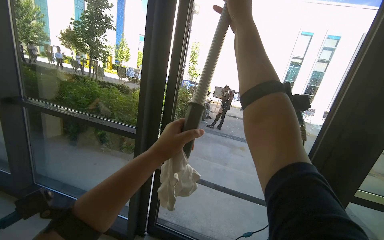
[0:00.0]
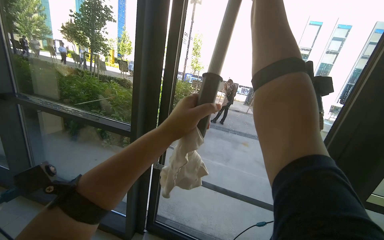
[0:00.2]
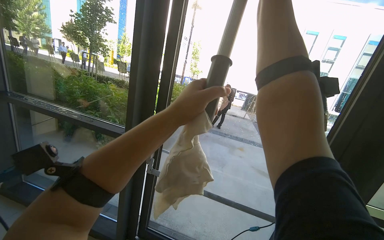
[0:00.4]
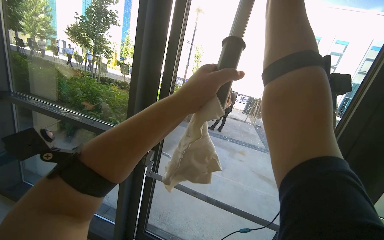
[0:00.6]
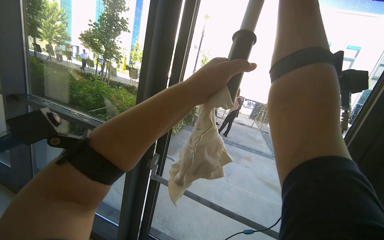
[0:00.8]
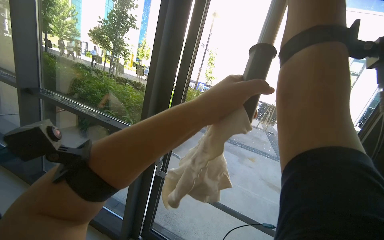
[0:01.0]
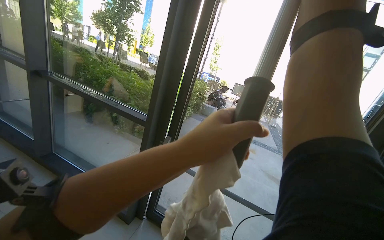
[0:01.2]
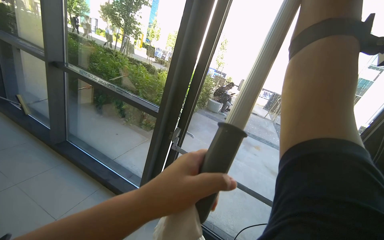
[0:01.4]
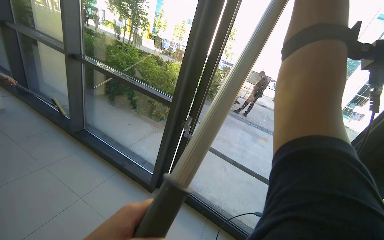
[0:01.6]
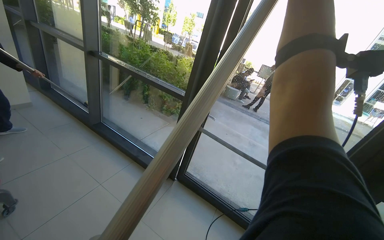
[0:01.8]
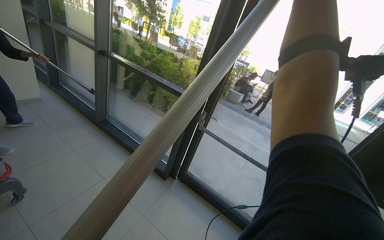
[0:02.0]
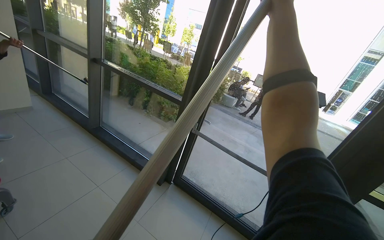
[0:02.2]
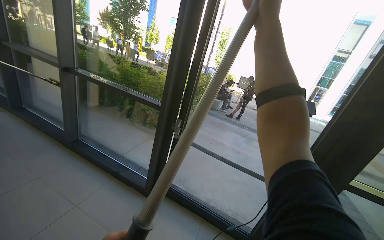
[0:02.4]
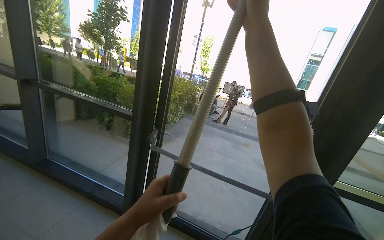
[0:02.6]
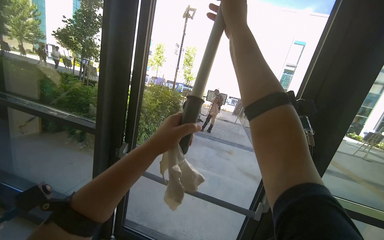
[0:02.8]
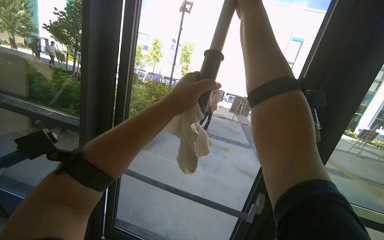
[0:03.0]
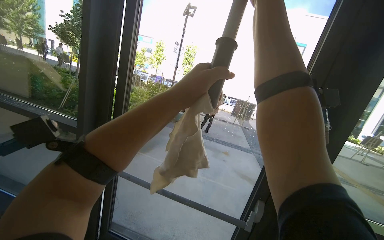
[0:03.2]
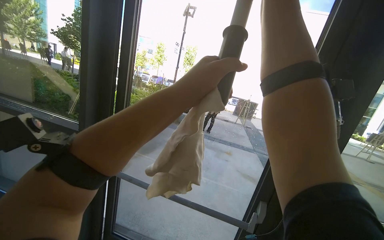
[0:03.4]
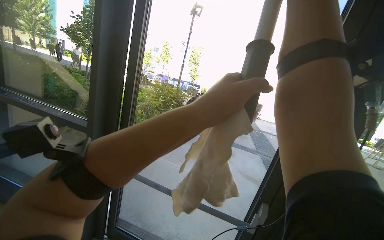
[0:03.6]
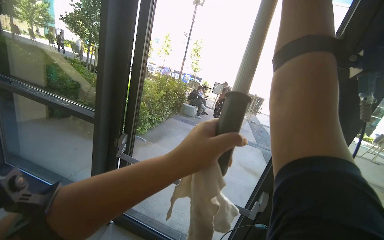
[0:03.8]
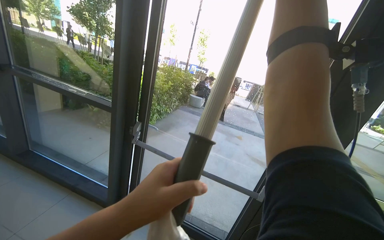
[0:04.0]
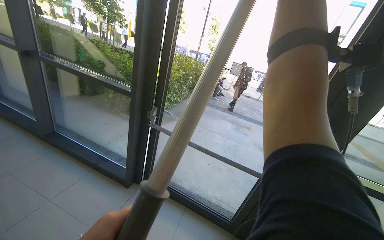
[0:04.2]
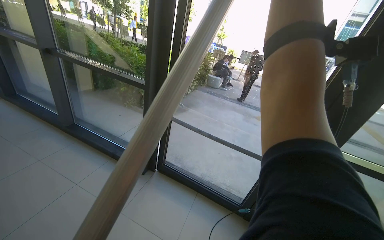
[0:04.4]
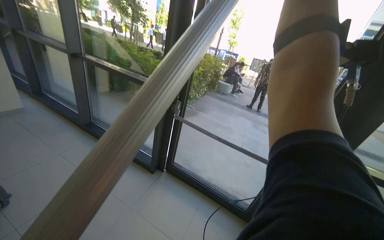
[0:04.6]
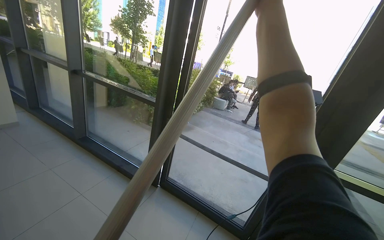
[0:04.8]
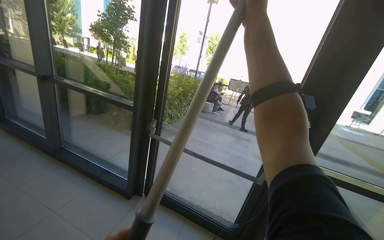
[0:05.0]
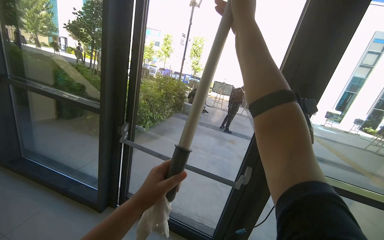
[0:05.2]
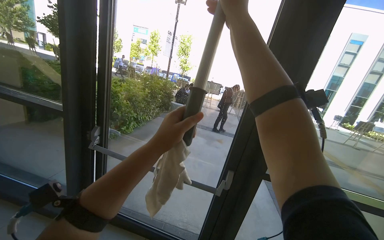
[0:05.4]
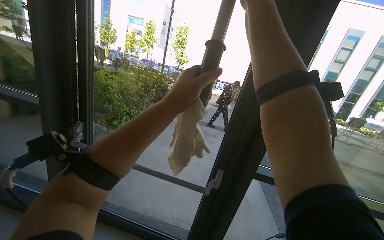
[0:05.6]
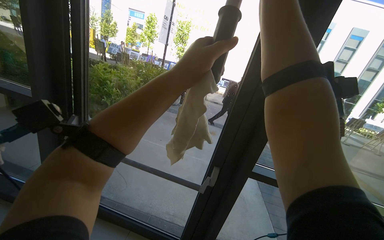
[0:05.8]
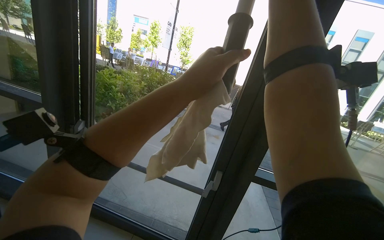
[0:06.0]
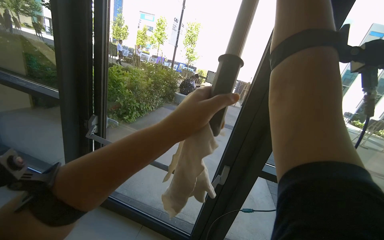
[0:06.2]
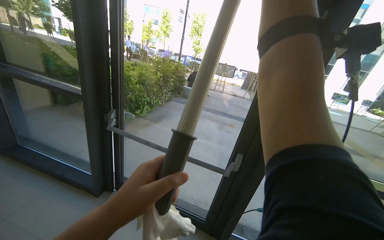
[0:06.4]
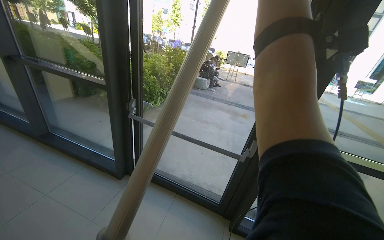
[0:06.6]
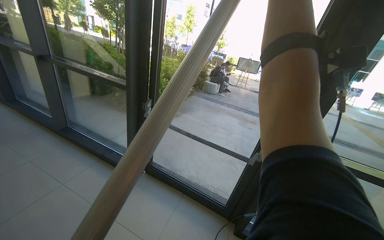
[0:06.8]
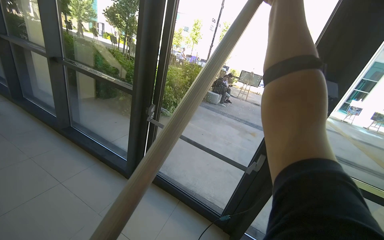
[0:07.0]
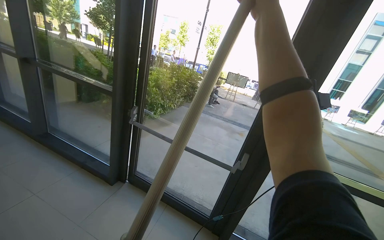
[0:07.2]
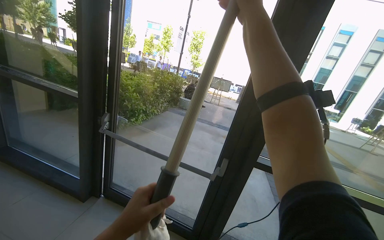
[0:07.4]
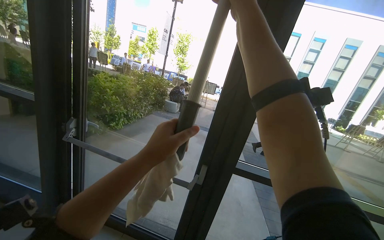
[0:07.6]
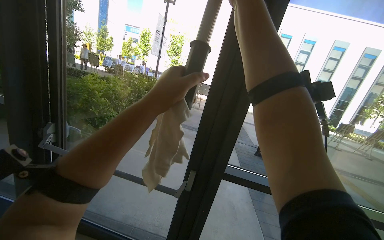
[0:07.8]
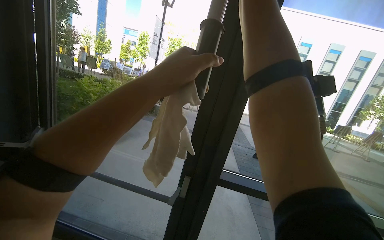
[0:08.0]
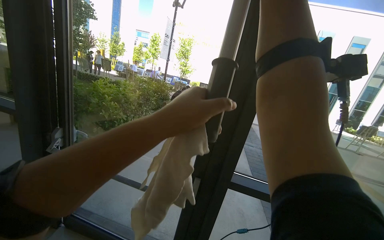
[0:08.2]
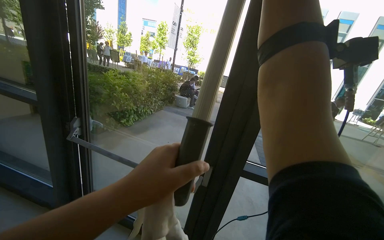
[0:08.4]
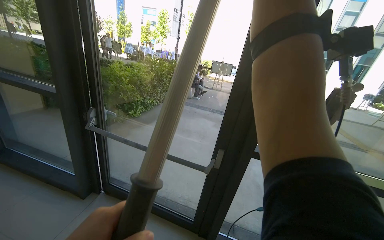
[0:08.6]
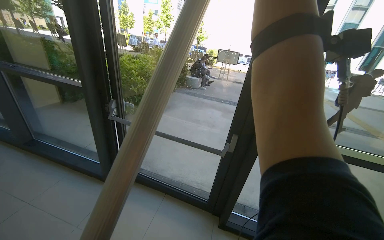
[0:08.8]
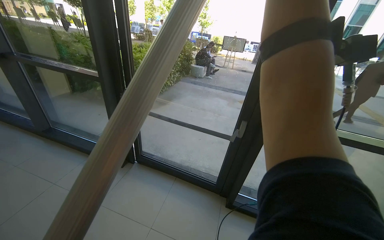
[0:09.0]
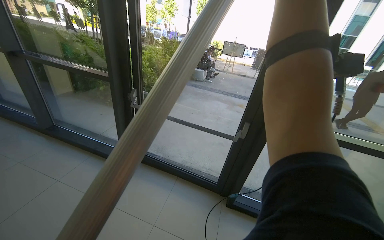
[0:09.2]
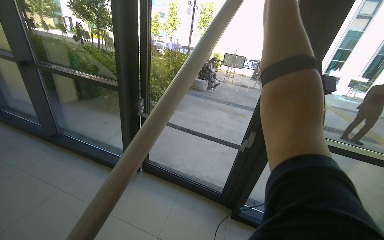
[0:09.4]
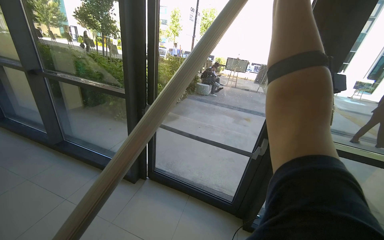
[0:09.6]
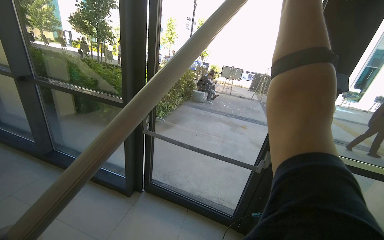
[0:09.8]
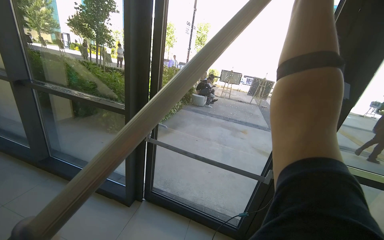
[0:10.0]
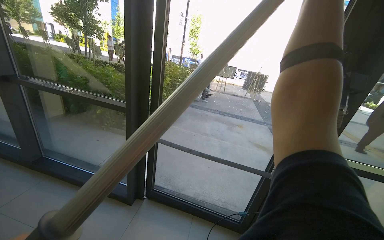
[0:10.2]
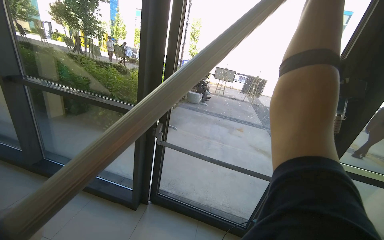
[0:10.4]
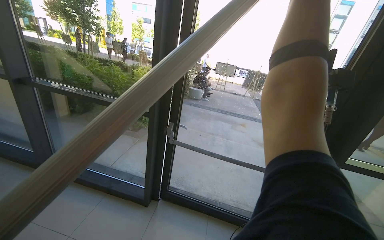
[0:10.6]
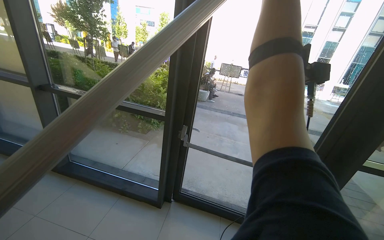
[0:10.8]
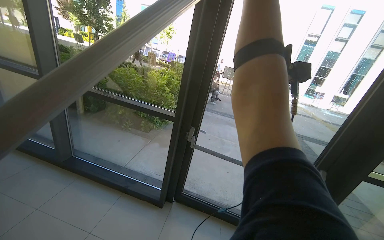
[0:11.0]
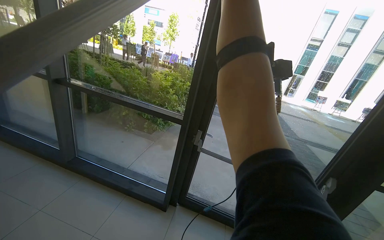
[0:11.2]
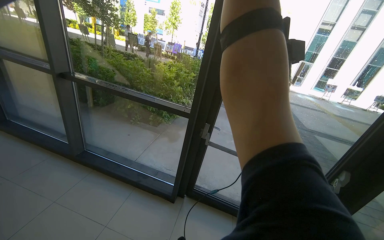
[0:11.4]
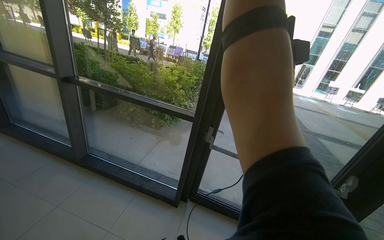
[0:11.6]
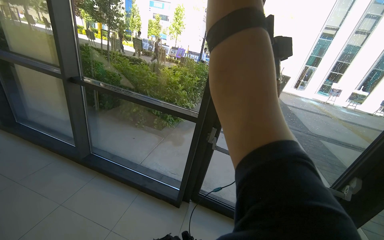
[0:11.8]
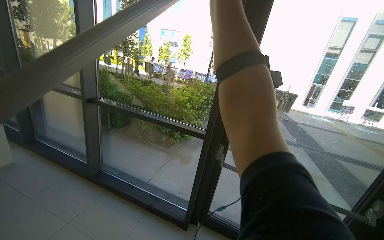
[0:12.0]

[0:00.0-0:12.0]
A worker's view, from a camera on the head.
Job: cleaning windows.
The whole recording: Cleaning glass panels. The worker cleans large glass panels using a long-handled squeegee and a cloth.
0:04.4 to 0:06.0: The head travels about 40 cm.
0:07.6 to 0:09.0: The wearer looks some 15 degrees further downward.
0:09.0 to 0:10.4: The wearer moves to the left, about 50 cm.
0:10.4 to 0:12.0: The head travels to the left, some 40 cm.

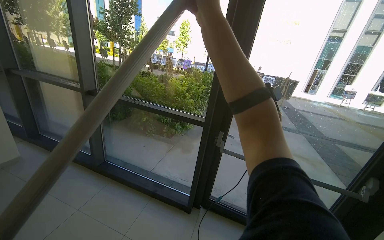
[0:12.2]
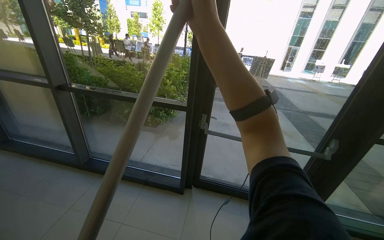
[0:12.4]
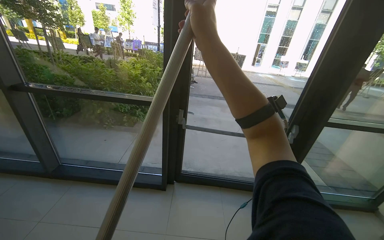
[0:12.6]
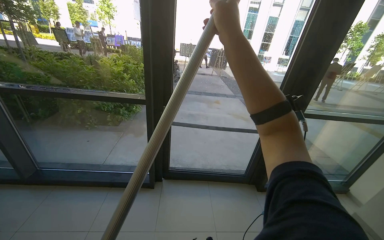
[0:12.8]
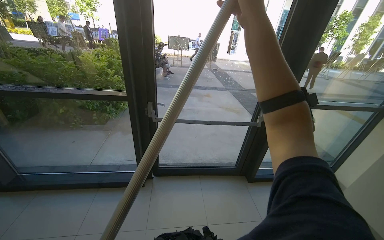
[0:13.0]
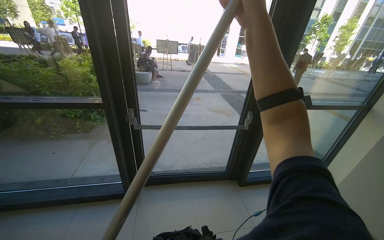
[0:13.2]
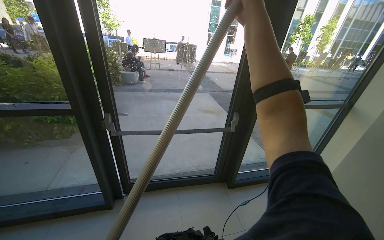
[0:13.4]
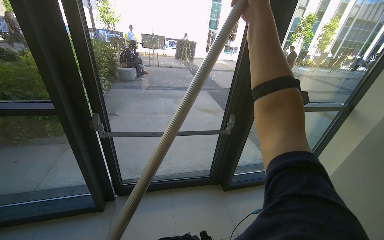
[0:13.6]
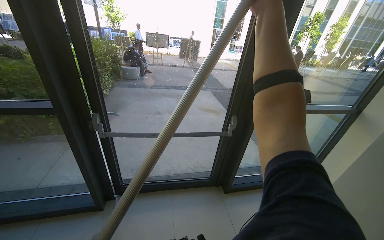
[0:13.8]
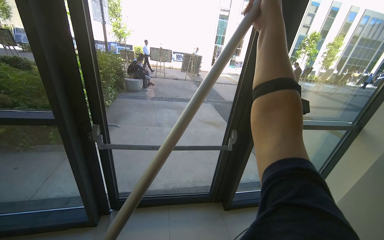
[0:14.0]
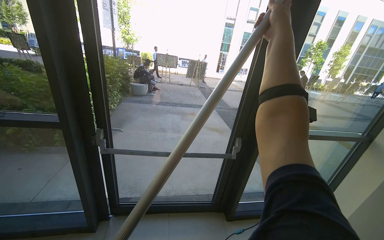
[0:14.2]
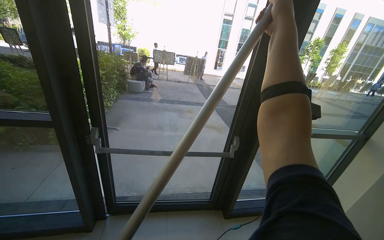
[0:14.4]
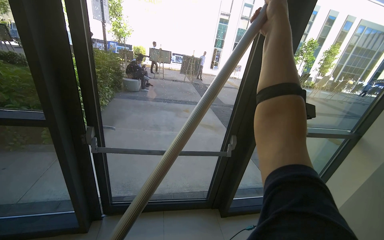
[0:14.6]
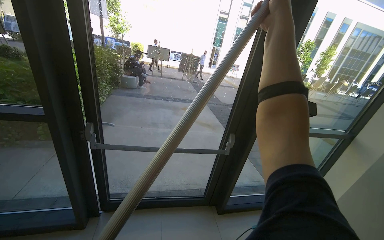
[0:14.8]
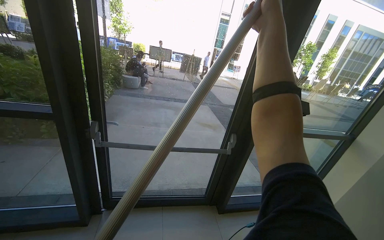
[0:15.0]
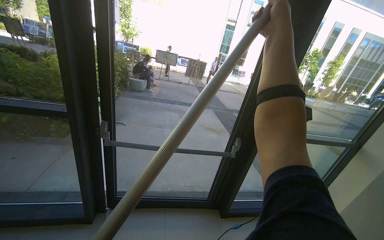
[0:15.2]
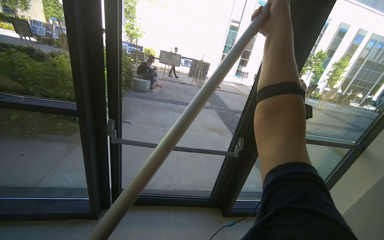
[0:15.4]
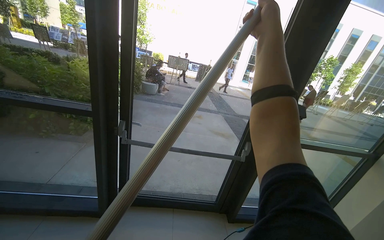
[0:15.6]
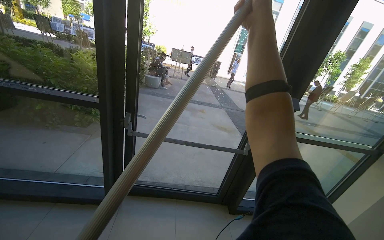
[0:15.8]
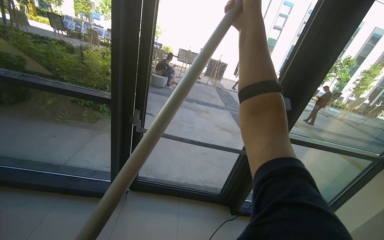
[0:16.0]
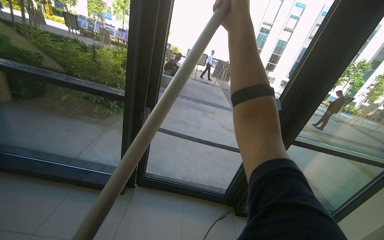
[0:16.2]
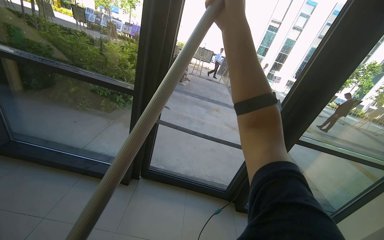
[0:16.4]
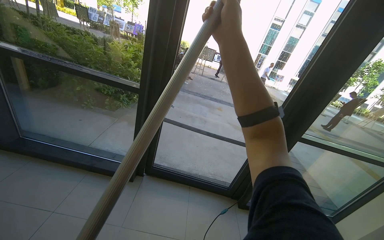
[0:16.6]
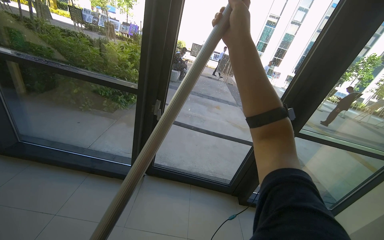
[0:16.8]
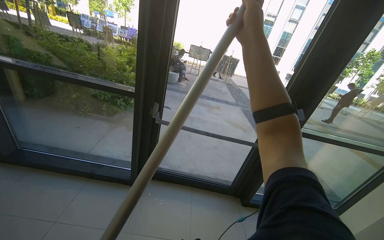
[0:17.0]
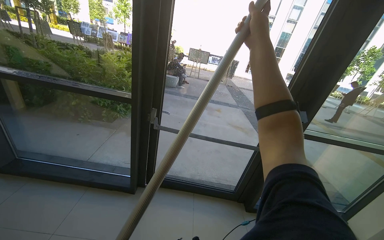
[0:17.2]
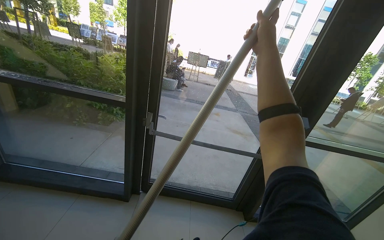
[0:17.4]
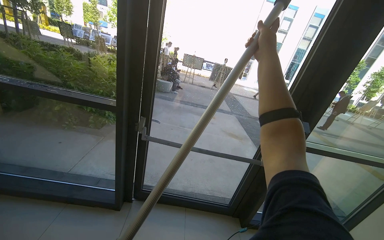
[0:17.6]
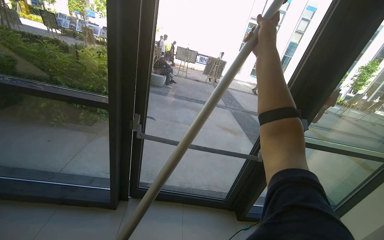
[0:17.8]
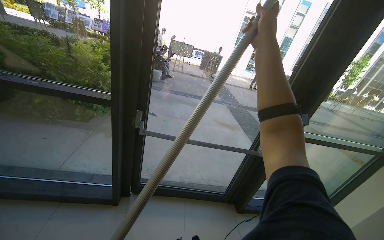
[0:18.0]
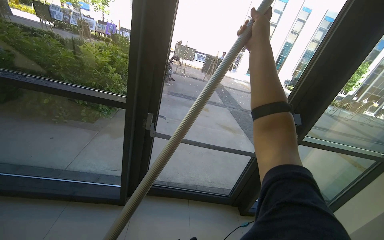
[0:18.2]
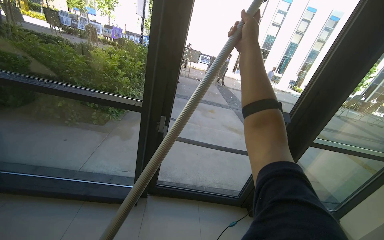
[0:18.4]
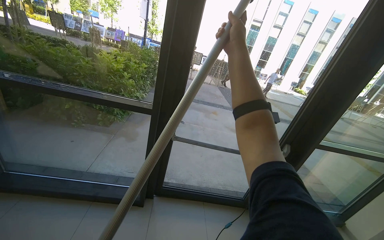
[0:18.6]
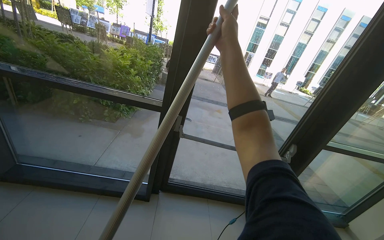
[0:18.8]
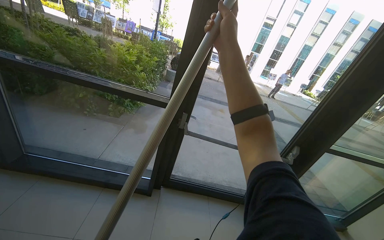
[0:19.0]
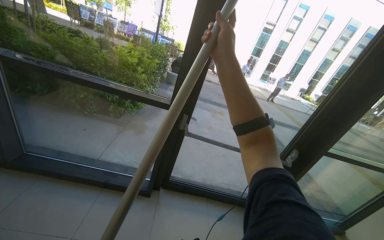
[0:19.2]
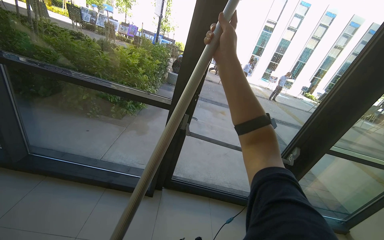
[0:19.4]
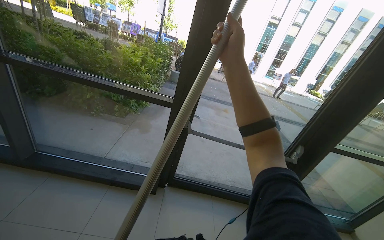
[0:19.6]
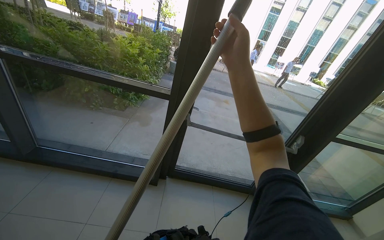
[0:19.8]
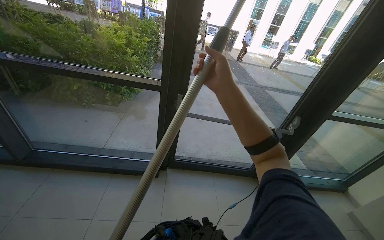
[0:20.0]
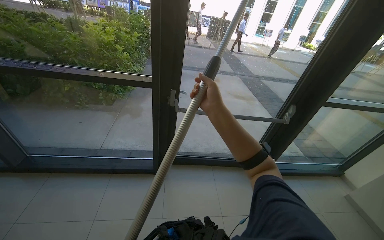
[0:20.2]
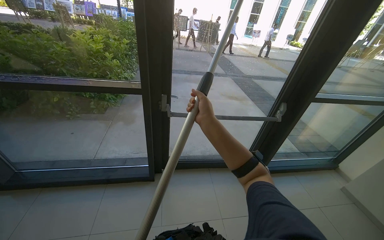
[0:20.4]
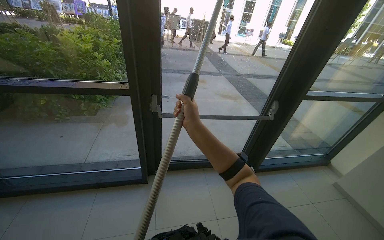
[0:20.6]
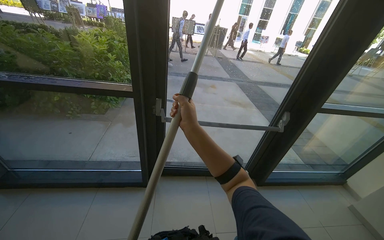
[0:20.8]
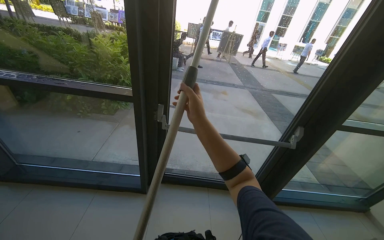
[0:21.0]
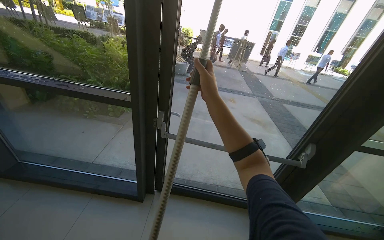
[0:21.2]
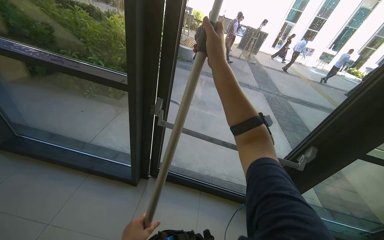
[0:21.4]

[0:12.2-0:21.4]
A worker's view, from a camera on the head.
Job: cleaning windows.
The whole recording: Cleaning glass panels. The worker cleans large glass panels using a long-handled squeegee and a cloth.
0:12.2 to 0:13.8: The wearer moves approximately 50 cm. The head rotates some 30 degrees to the right.
0:15.2 to 0:16.8: The right hand goes roughly 35 cm to the left.
0:16.8 to 0:18.4: The right hand moves farther from the camera, roughly 20 cm.
0:18.4 to 0:19.8: The right hand shifts about 10 cm down the picture.
0:19.8 to 0:21.4: The camera is carried about 40 cm.
